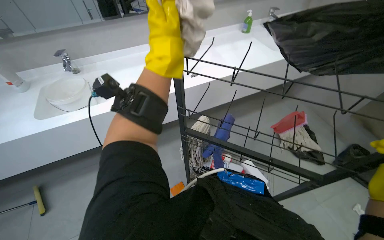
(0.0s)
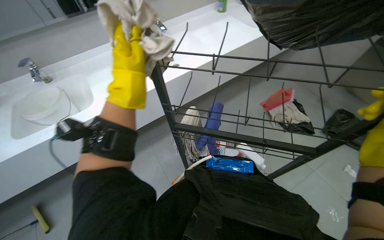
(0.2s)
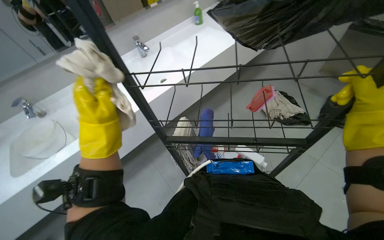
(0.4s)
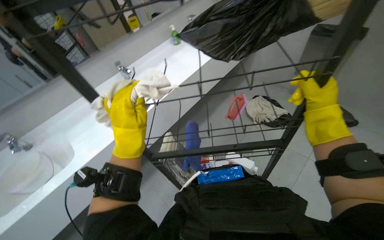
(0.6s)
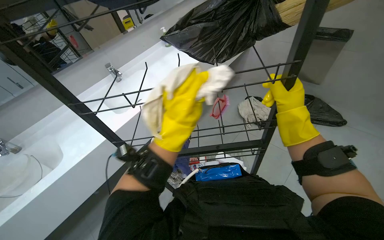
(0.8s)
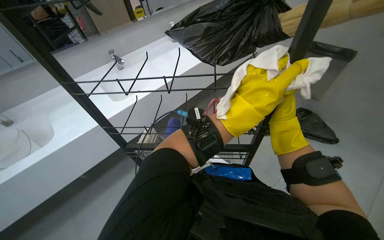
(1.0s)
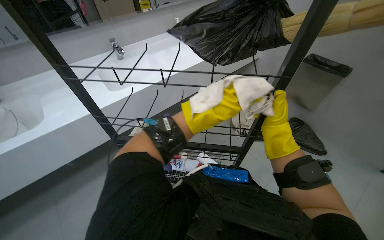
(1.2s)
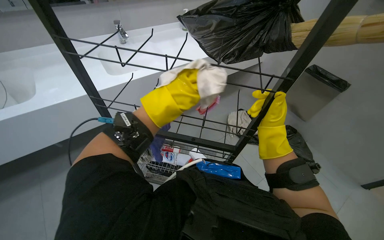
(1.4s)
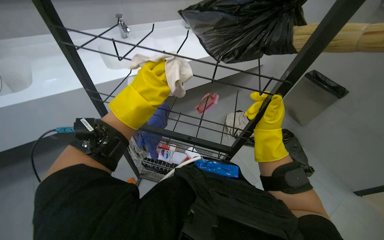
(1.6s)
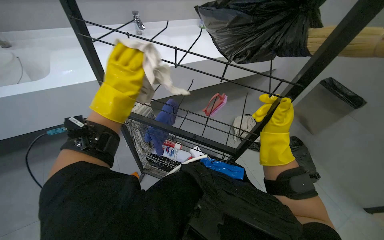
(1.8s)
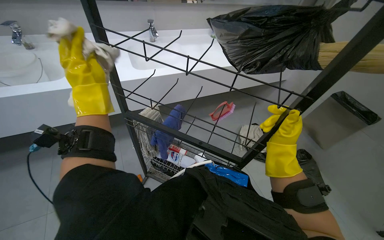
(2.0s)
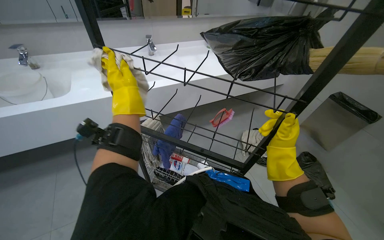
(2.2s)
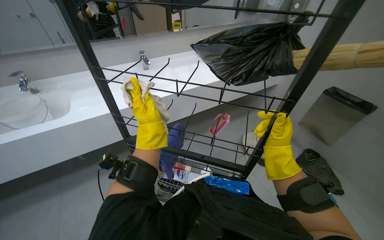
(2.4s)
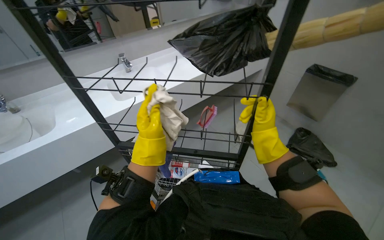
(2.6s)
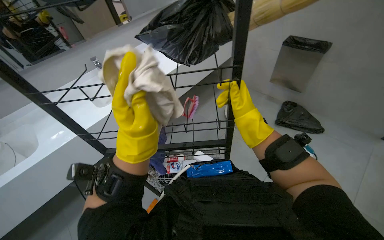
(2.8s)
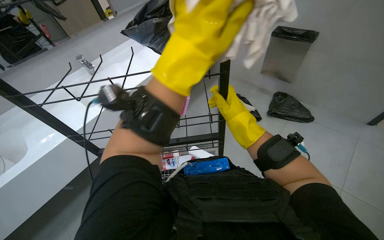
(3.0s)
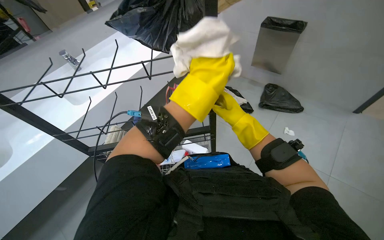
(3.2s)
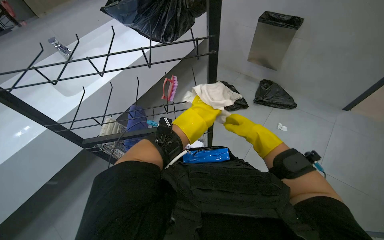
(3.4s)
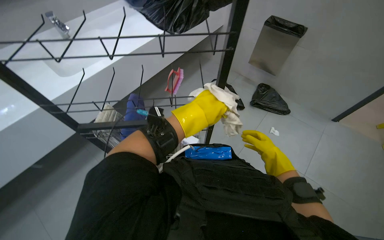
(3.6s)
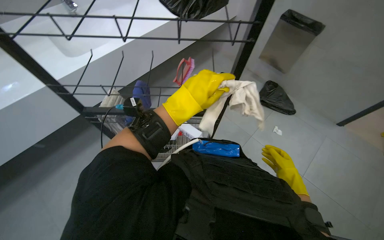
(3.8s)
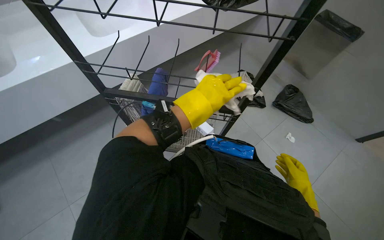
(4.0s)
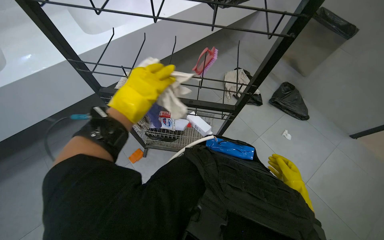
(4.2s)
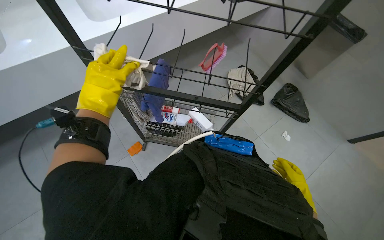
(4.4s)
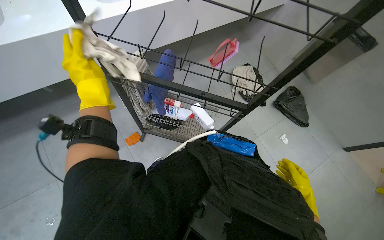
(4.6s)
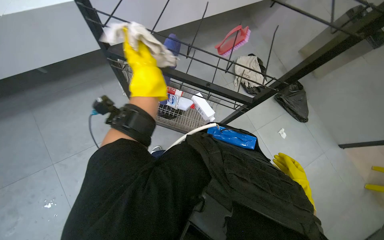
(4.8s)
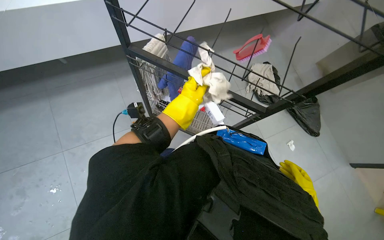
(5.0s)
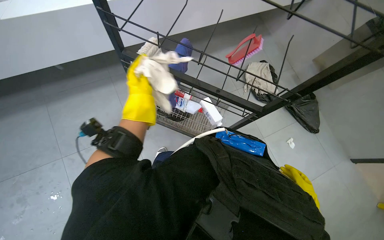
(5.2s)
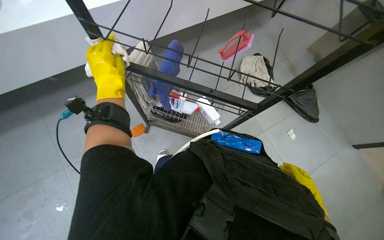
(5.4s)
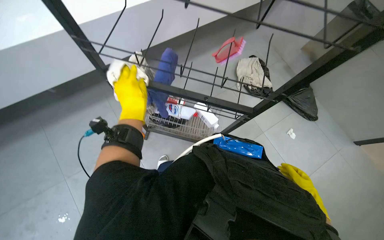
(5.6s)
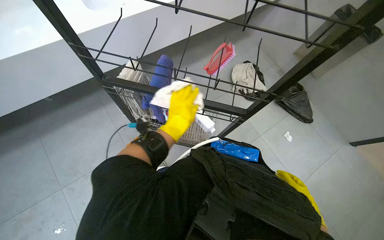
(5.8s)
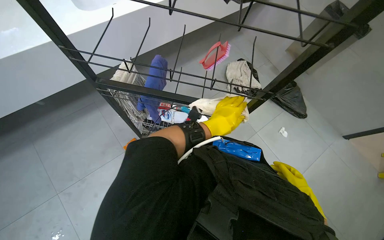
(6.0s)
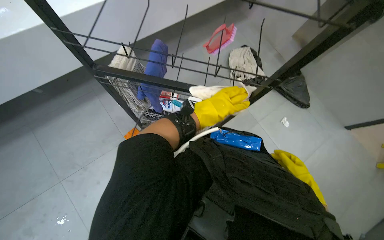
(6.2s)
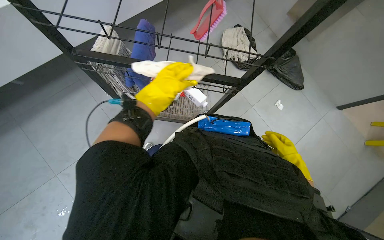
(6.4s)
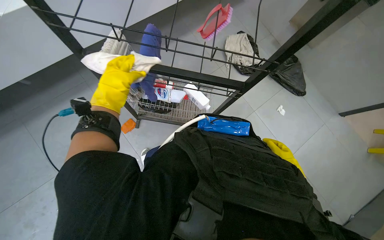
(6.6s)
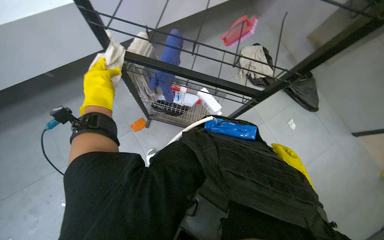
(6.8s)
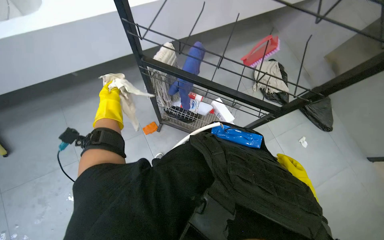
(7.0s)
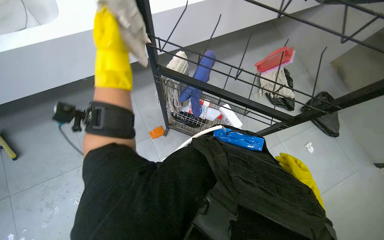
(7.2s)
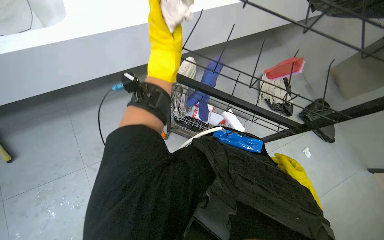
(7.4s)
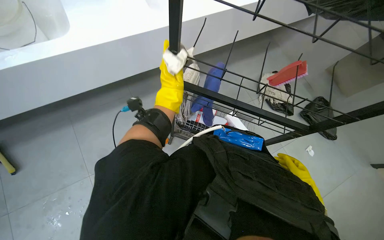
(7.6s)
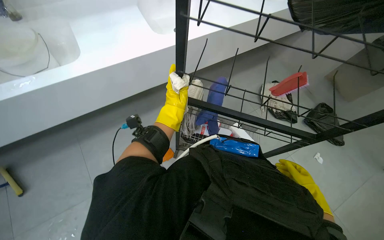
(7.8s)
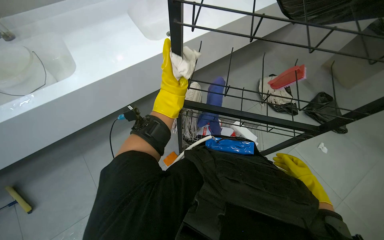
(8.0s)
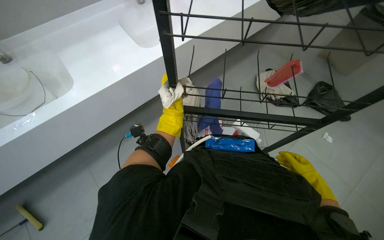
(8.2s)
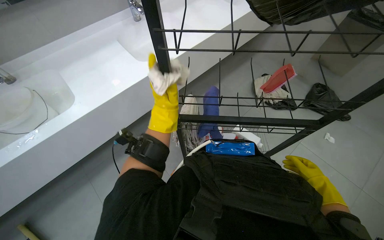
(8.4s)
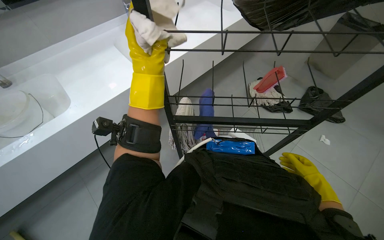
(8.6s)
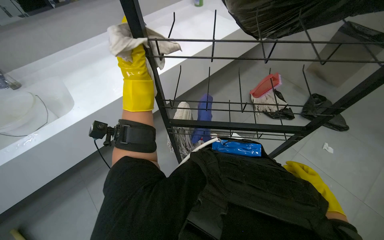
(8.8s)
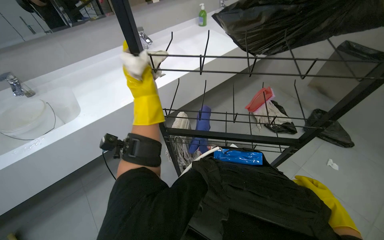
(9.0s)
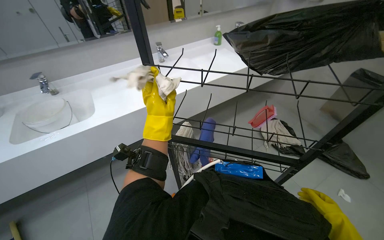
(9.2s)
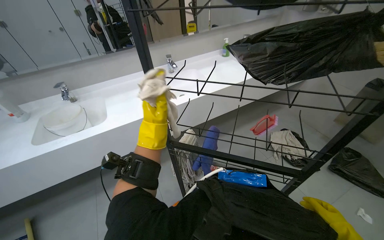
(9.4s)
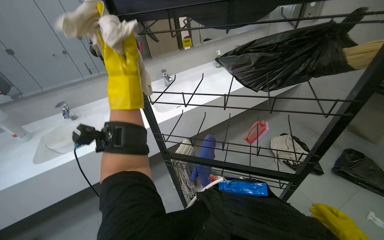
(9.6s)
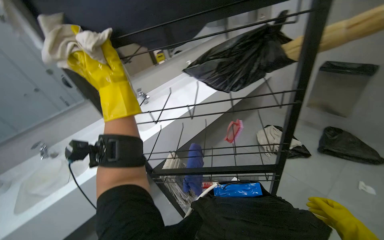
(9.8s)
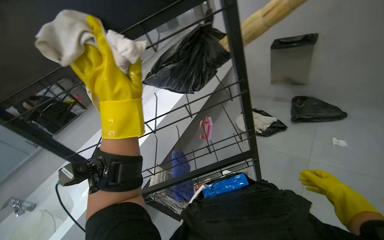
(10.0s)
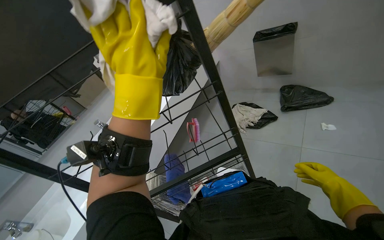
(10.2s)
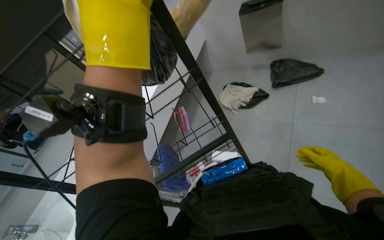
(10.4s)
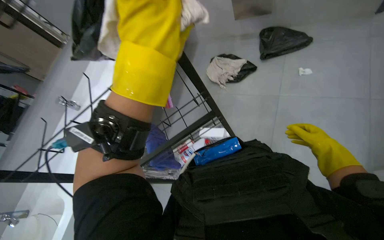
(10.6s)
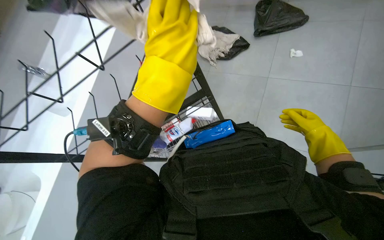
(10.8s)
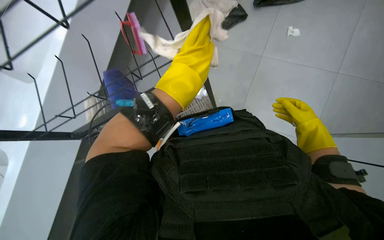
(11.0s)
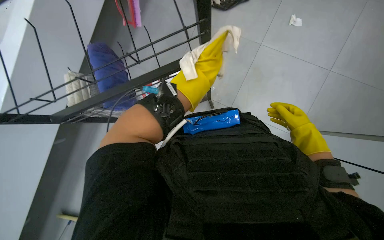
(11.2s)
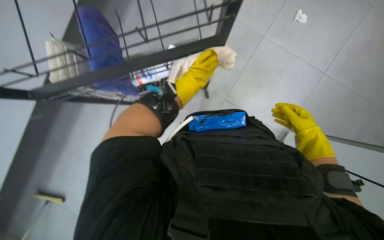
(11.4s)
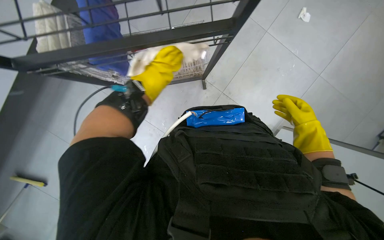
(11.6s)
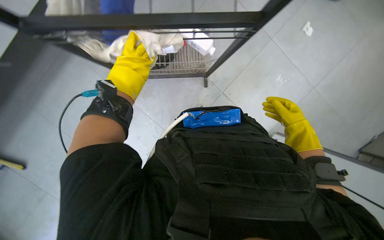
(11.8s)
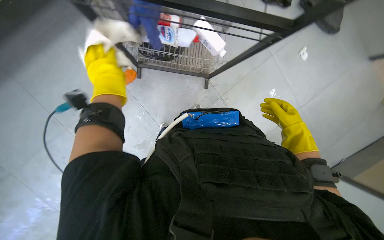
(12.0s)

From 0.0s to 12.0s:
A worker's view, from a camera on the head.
Job: wiping surfaces.
The whole recording: Wiping metal rack. The worker wipes the metal rack with a white cloth.
From 3.0s to 4.4s: The view tilts about 15 degrees downward. The right hand moves down the picture and to the right, about 35 cm; the left hand shifts some 40 cm to the left and down the picture.
From 4.4s to 6.0s: The left hand swings left and right, some 30 cm each way, with 2 reversals.
From 6.0s to 7.6s: The left hand shifts about 25 cm to the left and up the picture.
From 7.6s to 9.0s: The view tilts some 15 degrees upward.
From 9.0s to 10.4s: The scene turns about 35 degrees counterclockwise in the picture.
From 10.4s to 12.0s: The camera sweeps to the right, by about 35 degrees. The view tilts some 40 degrees downward.

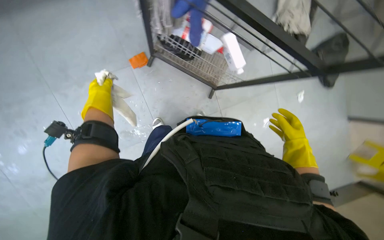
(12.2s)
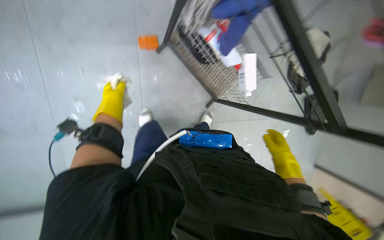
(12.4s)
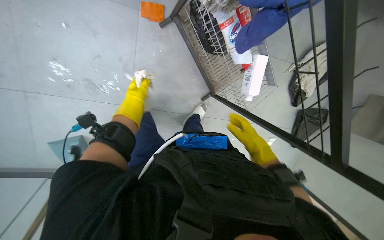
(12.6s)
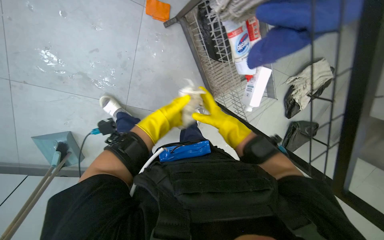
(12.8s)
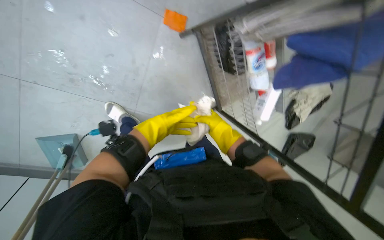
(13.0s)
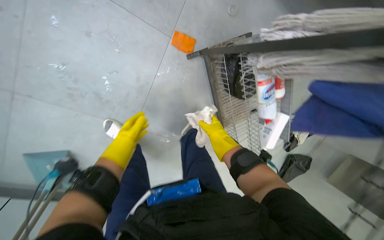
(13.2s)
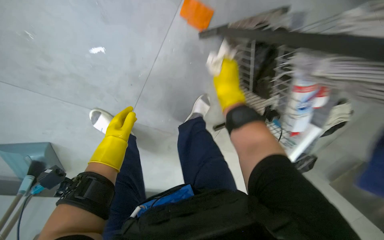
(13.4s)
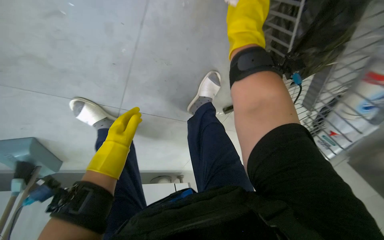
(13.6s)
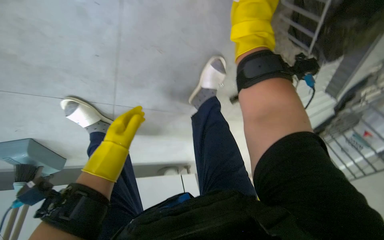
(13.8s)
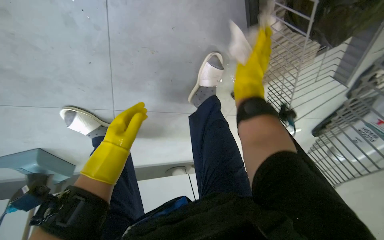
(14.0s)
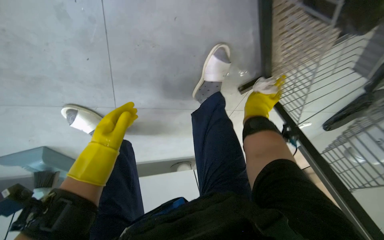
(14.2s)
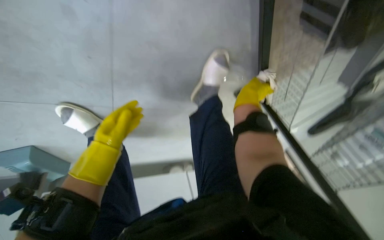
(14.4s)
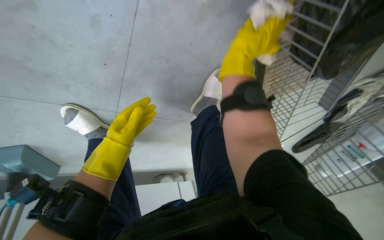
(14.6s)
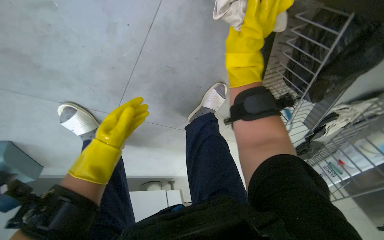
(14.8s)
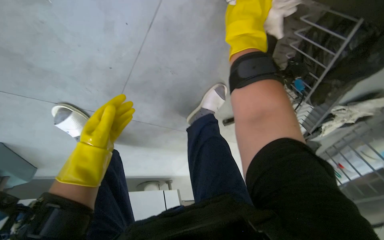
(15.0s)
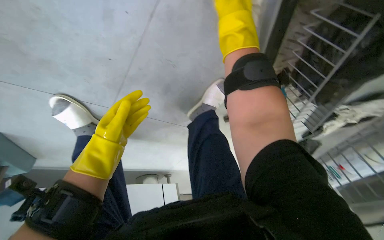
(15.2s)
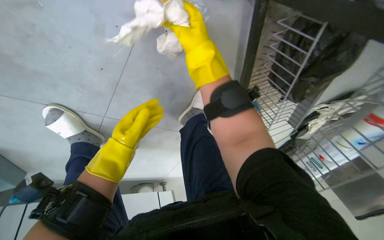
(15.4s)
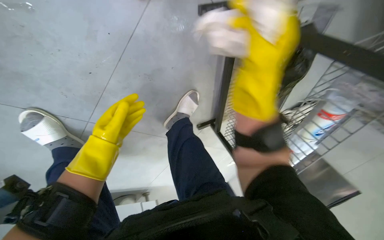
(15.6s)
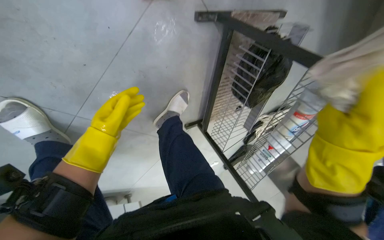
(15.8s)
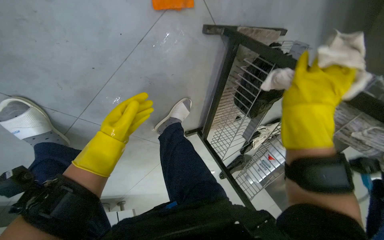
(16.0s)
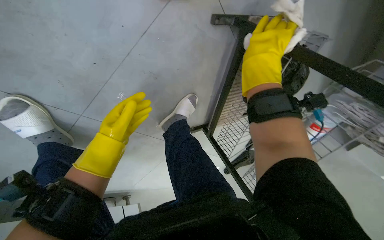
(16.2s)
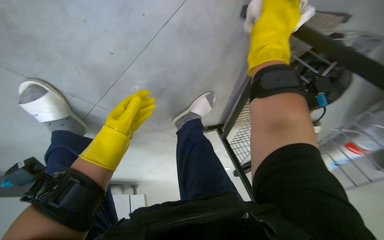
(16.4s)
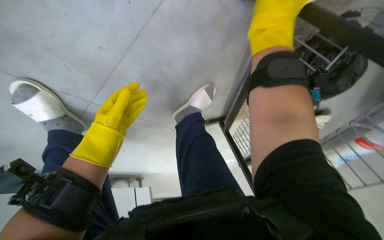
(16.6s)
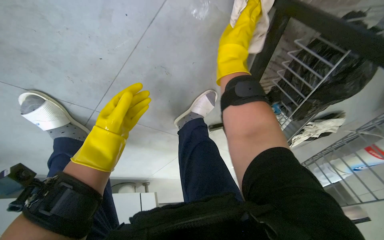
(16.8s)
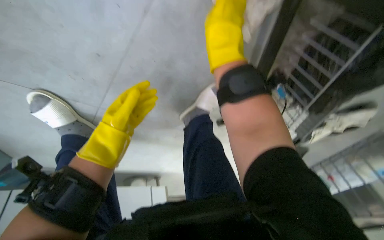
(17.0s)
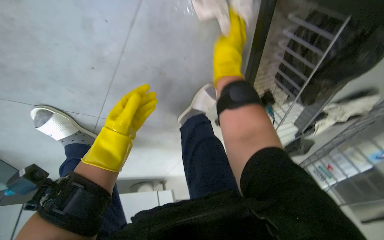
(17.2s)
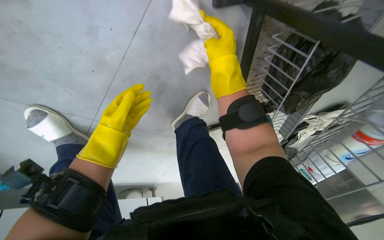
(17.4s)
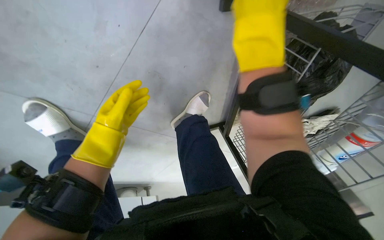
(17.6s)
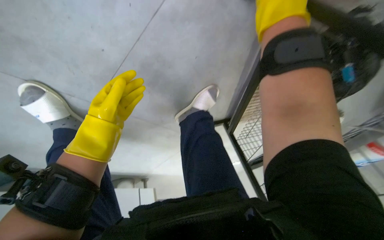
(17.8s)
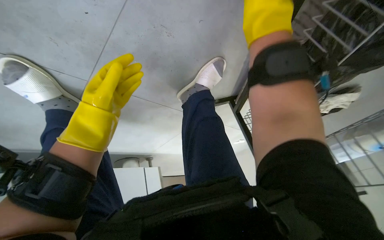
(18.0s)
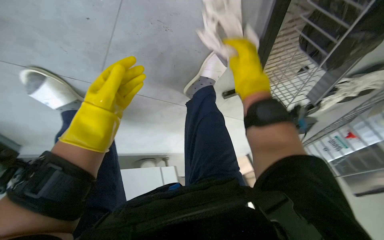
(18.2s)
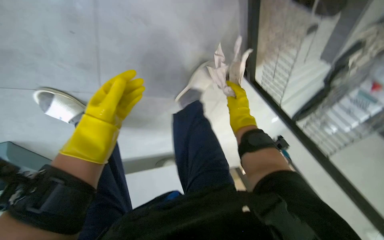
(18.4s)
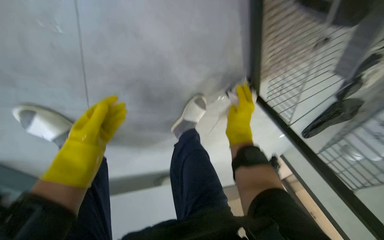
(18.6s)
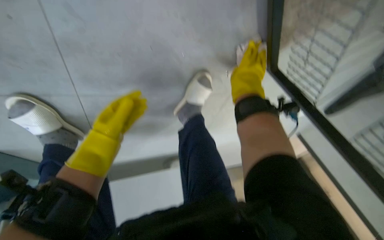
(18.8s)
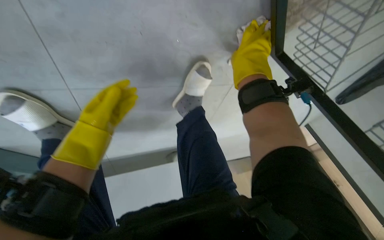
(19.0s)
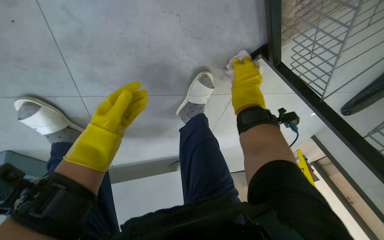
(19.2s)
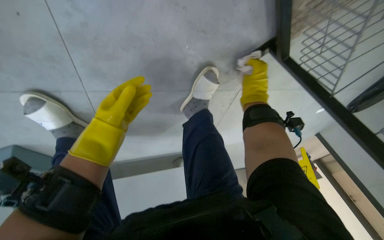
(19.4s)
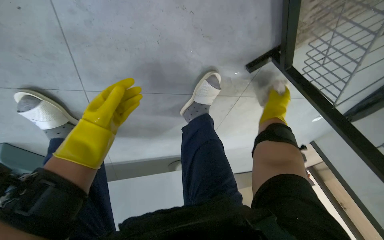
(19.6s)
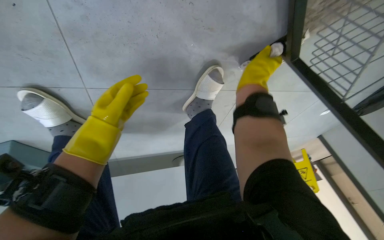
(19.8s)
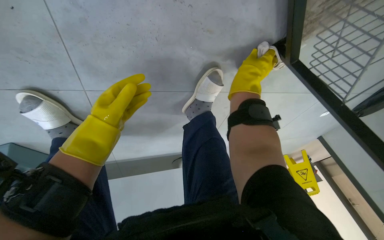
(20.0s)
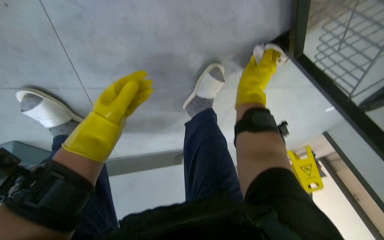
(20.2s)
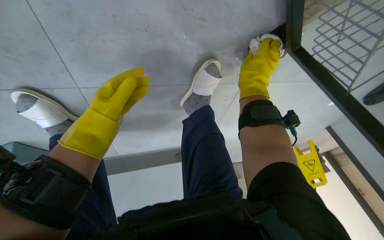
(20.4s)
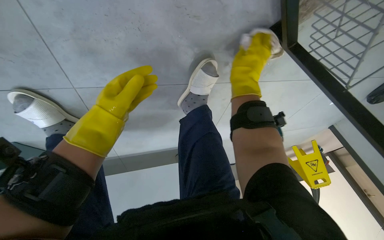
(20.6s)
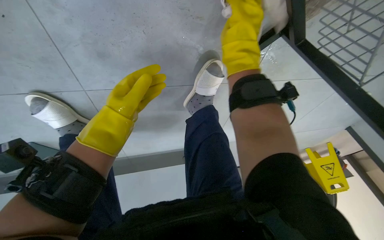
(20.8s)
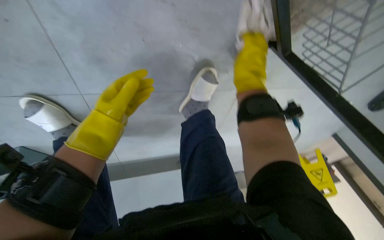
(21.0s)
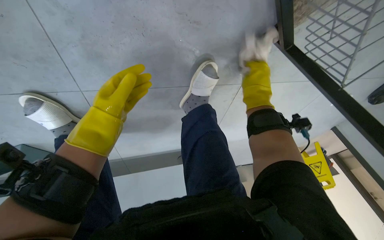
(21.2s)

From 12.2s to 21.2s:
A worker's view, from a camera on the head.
Job: wiping surfaces.
The whole recording: Wiping metal rack. The worker wipes the metal rack with a white cloth.
From 13.8s to 15.2s: The right hand reaches approximately 30 cm farther from the camera, then returns.
From 15.2s to 16.6s: The right hand reaches roughly 20 cm to the right, then returns.
From 16.6s to 18.2s: The right hand goes nearer and farther, roughly 15 cm each way, reversing 2 times.
From 18.2s to 19.8s: The right hand goes up and down the picture, approximately 20 cm each way, reversing 2 times.
From 19.8s to 21.2s: The right hand travels nearer to the camera and back again, some 5 cm each way.
